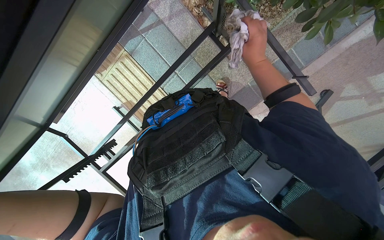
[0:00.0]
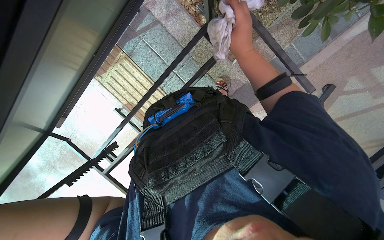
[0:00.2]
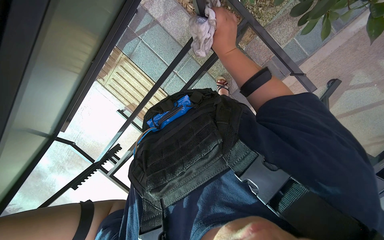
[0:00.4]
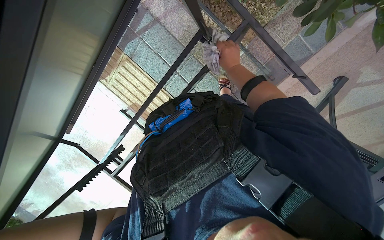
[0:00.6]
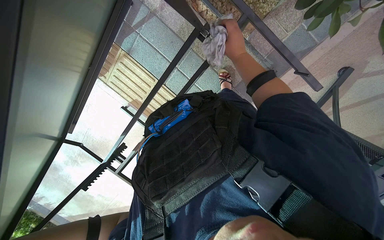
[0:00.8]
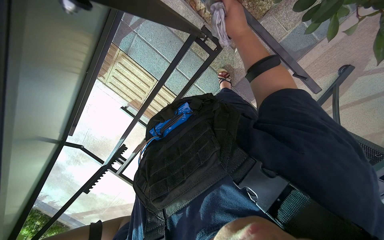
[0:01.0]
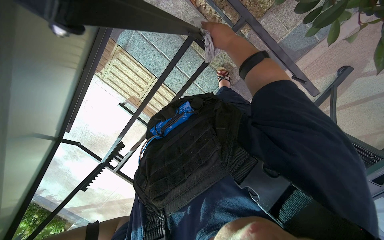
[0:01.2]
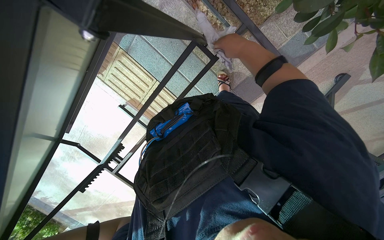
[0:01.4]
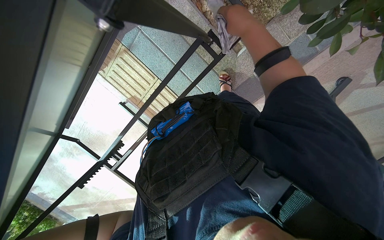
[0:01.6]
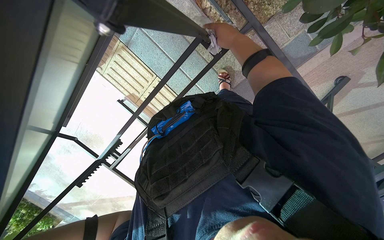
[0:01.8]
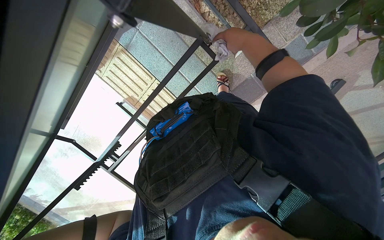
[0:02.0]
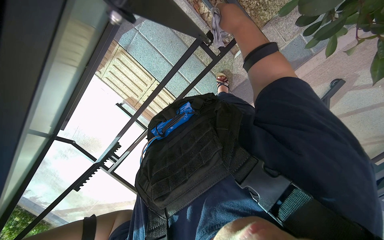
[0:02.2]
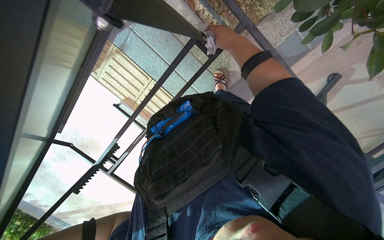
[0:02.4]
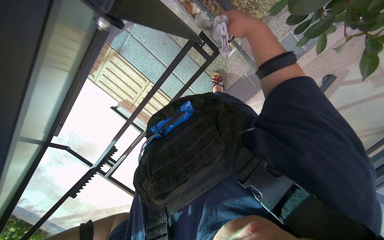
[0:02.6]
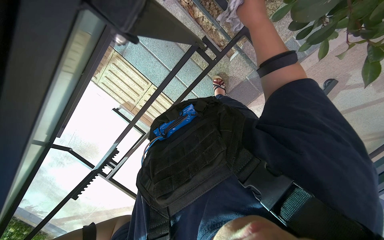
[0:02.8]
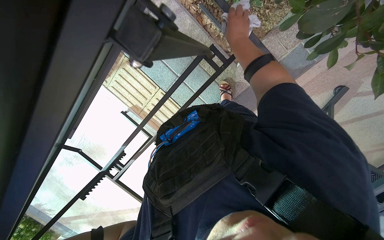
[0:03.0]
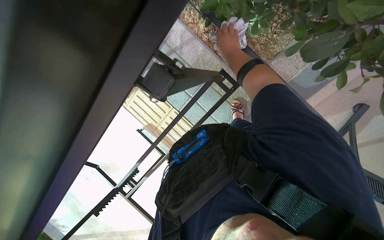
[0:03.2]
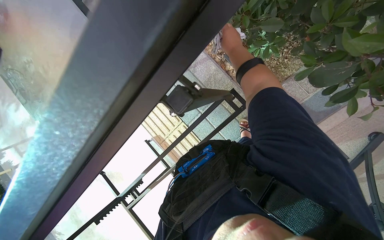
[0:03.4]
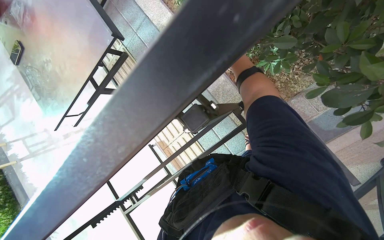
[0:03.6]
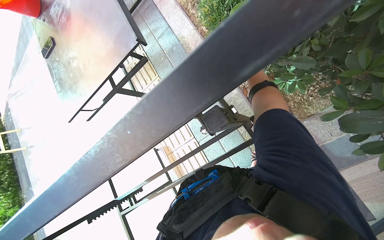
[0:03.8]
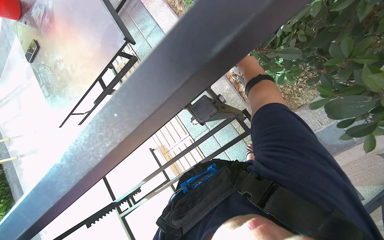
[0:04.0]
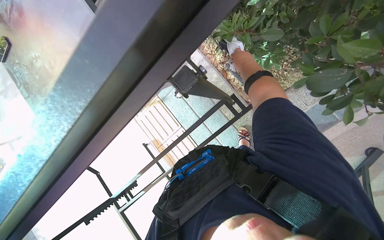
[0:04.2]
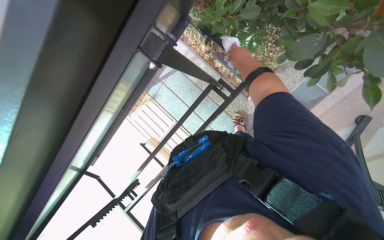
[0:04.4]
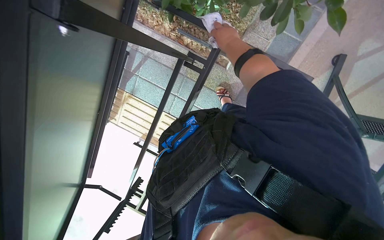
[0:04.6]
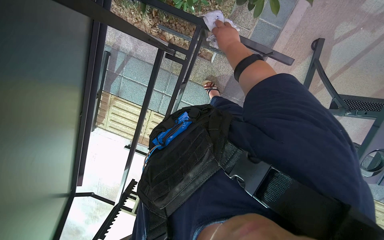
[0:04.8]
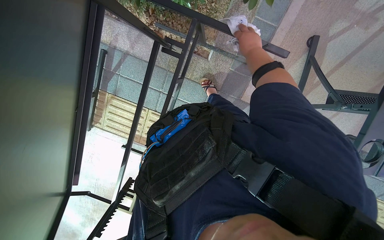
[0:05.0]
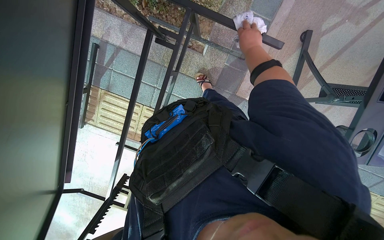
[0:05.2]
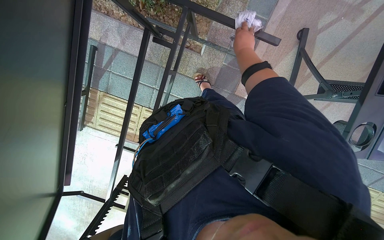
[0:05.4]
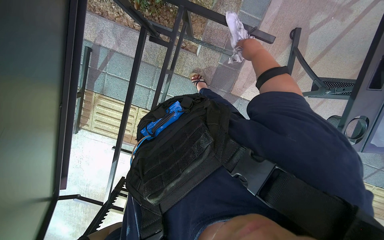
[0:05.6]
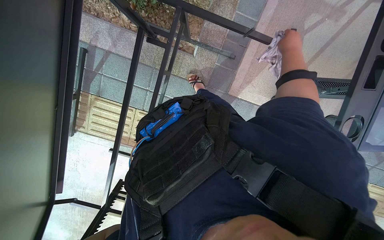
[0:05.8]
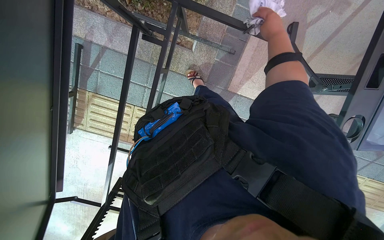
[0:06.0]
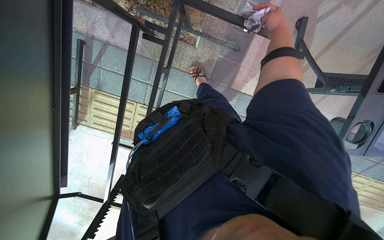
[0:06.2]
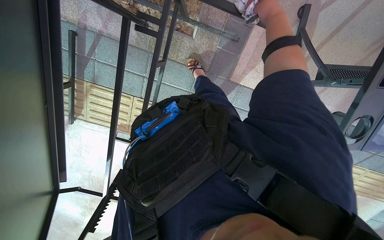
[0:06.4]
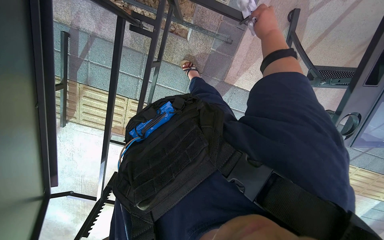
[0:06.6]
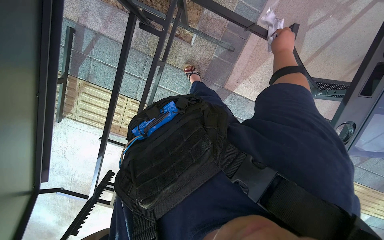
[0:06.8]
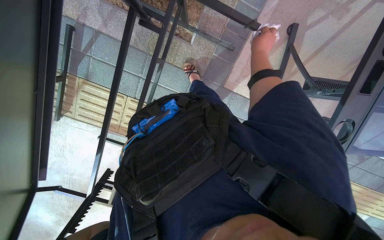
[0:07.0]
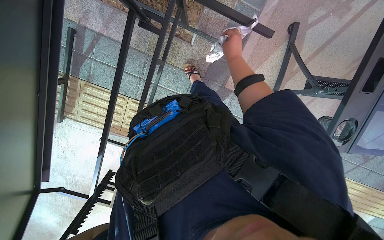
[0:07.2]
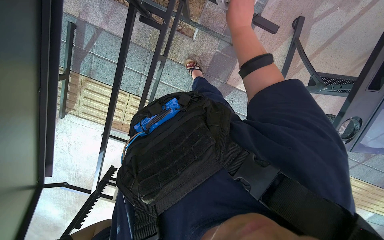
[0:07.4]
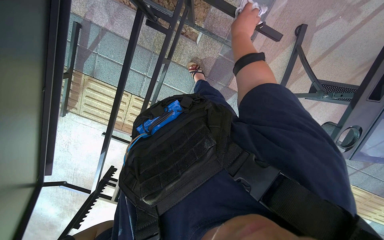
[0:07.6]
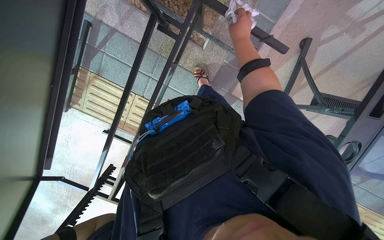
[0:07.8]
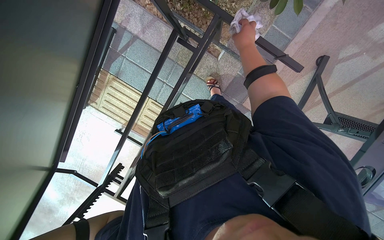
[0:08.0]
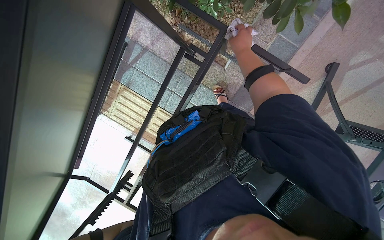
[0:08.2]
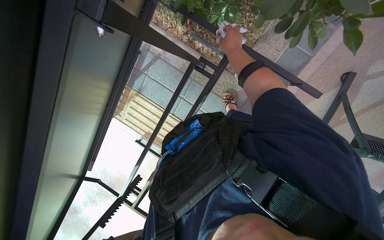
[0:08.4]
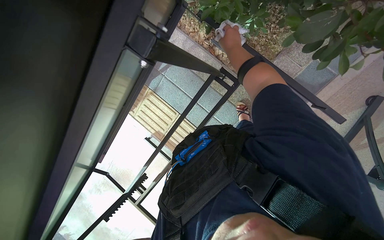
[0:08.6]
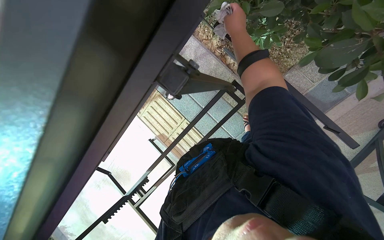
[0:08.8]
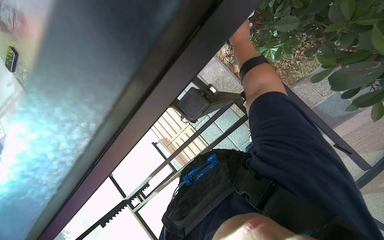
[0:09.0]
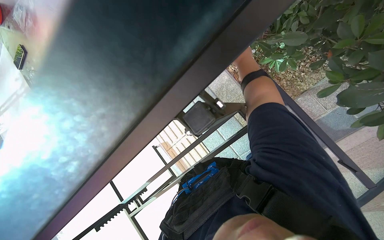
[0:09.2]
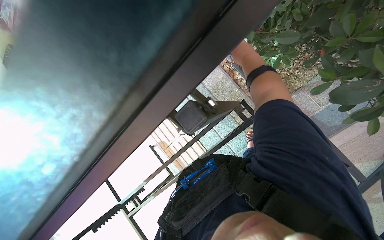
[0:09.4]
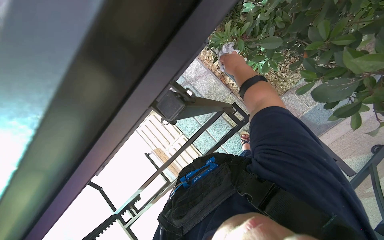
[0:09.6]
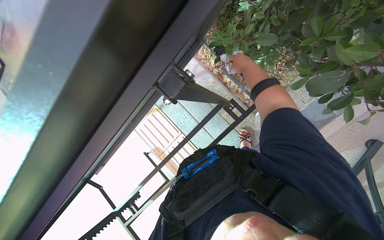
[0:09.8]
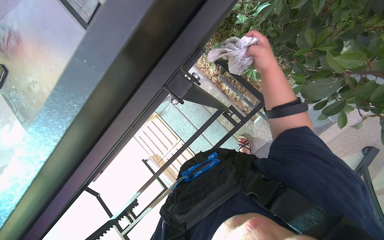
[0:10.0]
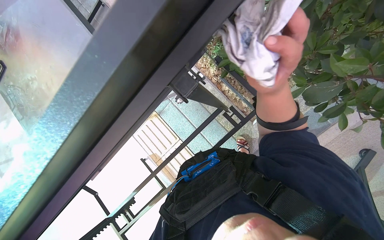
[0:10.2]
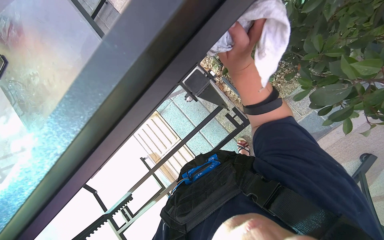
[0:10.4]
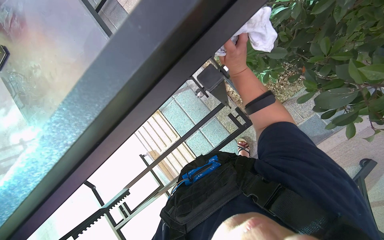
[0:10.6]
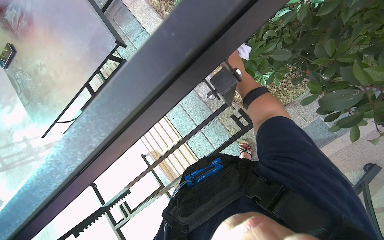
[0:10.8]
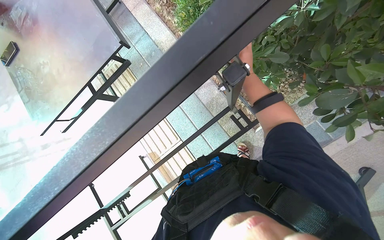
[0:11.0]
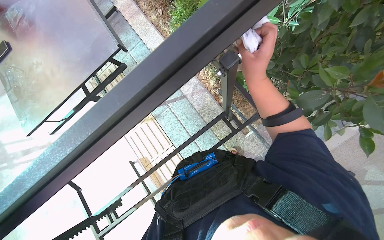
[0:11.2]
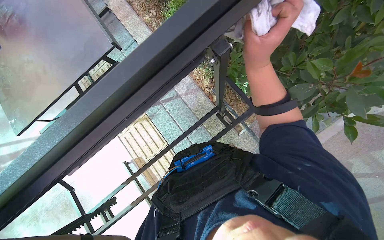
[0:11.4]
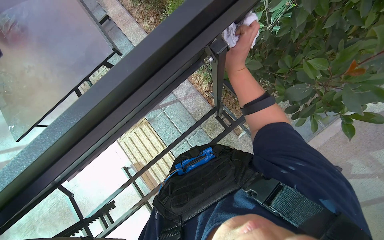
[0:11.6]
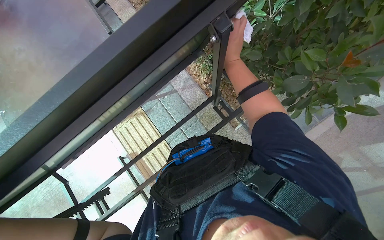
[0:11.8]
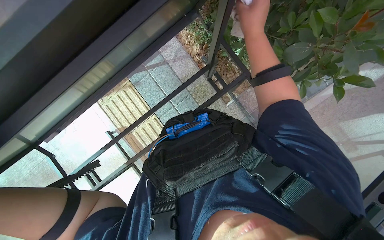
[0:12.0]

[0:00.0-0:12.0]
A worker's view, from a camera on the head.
Job: wiping surfaces.
The whole recording: Wiping underside and frame of table. The worker wipes the underside and frame of the table with a cloth.
0:03.0 to 0:04.4: The view tips upward by some 15 degrees.
0:04.4 to 0:06.0: The wearer's head swings some 30 degrees to the right. The right hand travels to the right by some 35 cm.
0:06.0 to 0:07.6: The right hand travels to the left by about 15 cm.
0:07.6 to 0:09.0: The wearer looks approximately 30 degrees further to the left.
0:09.0 to 0:10.4: The right hand is displaced down the picture by some 10 cm, and goes nearer to the camera and returns, about 20 cm each way.
0:10.4 to 0:12.0: The right hand moves nearer and farther over some 30 cm, changing direction 2 times.

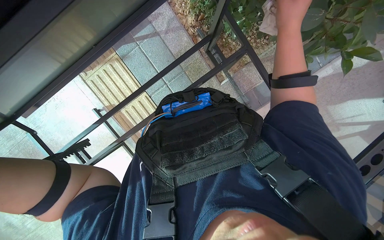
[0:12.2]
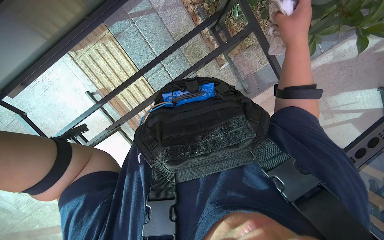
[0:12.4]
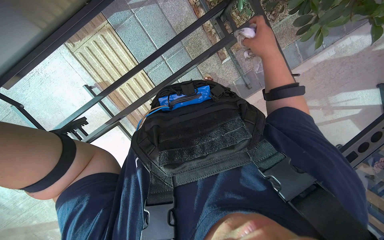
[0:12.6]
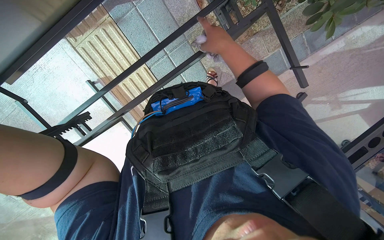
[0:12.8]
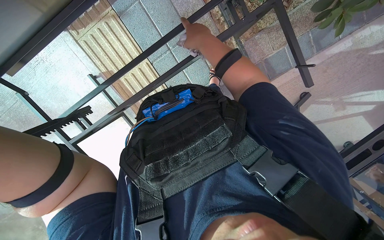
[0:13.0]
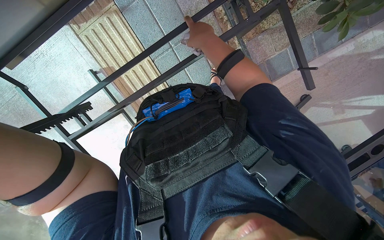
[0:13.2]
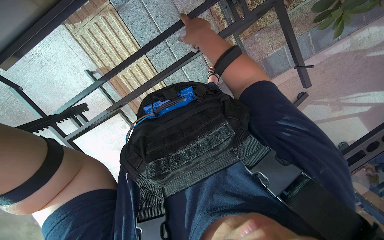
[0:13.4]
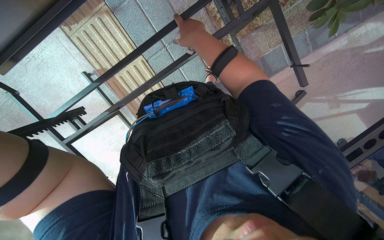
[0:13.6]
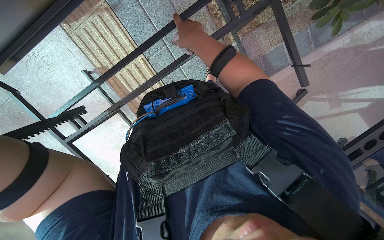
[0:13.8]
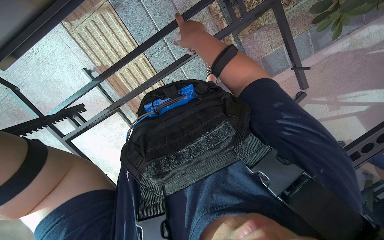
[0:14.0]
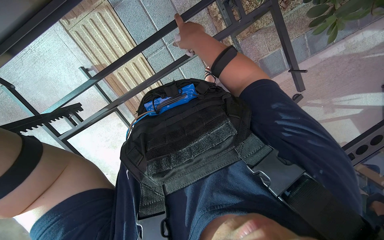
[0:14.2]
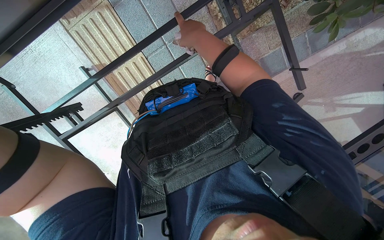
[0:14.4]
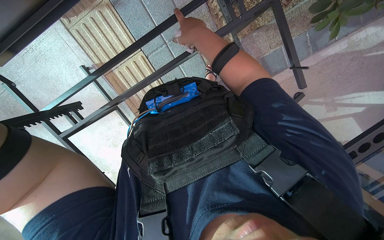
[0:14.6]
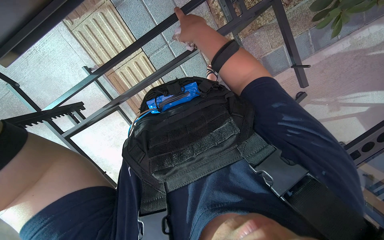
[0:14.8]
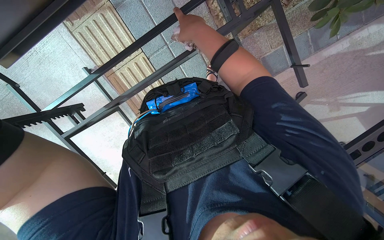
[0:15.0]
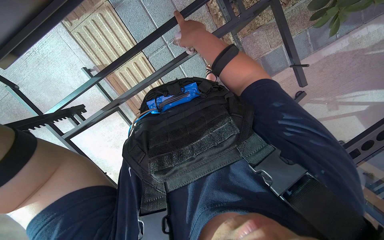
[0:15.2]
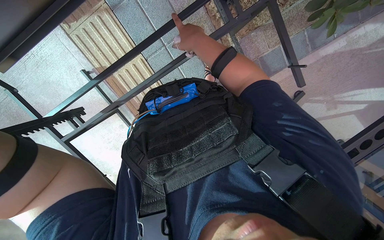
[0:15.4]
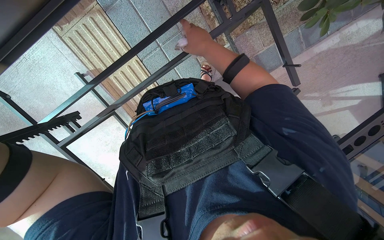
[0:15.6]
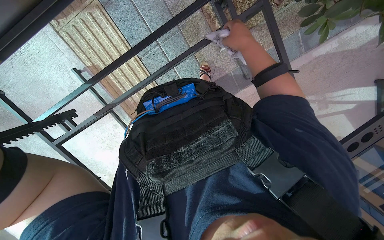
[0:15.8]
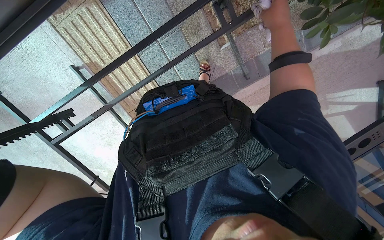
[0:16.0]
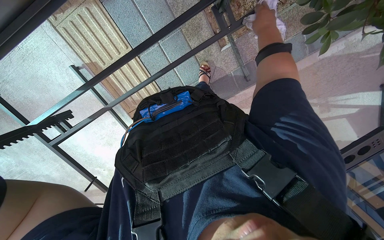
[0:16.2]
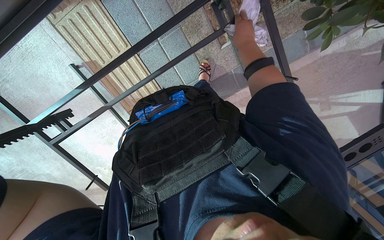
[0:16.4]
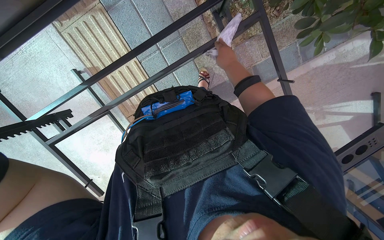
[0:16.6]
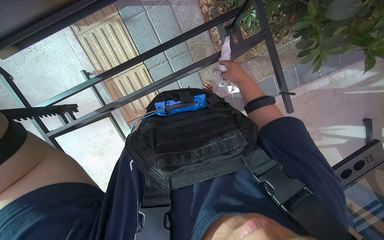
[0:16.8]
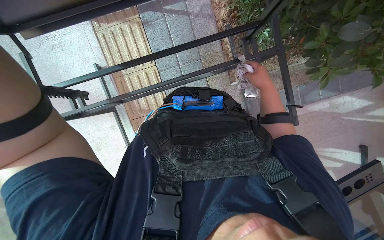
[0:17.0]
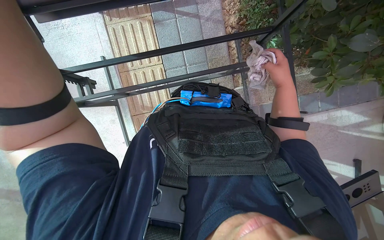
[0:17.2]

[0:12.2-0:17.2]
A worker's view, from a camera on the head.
Job: wiping surfaces.
The whole recording: Wiping underside and frame of table. The worker wipes the underside and frame of the table with a cloth.
0:12.2 to 0:13.8: The view tips downward by about 15 degrees. The right hand goes approximately 30 cm to the left and farther from the camera.
0:15.6 to 0:17.2: The right hand travels to the right by approximately 10 cm.

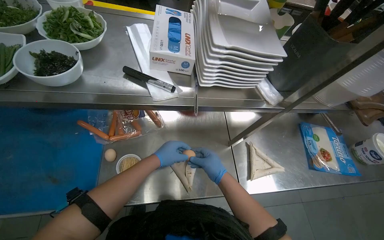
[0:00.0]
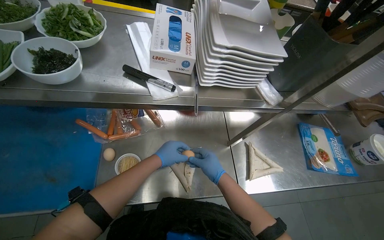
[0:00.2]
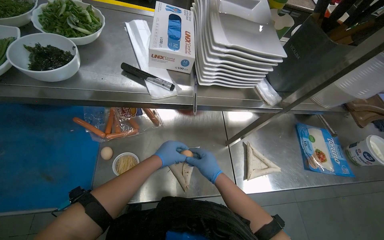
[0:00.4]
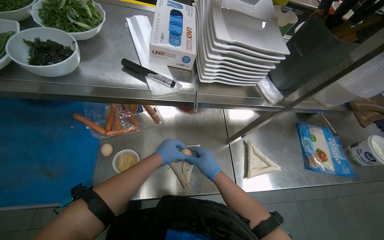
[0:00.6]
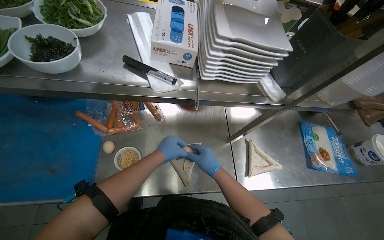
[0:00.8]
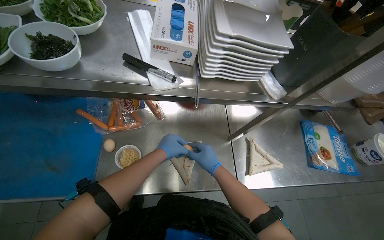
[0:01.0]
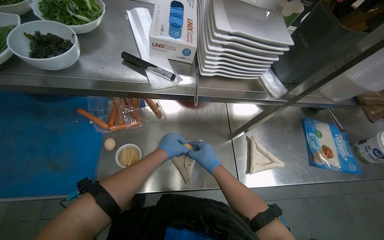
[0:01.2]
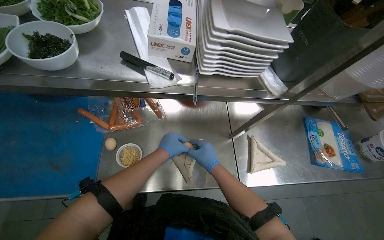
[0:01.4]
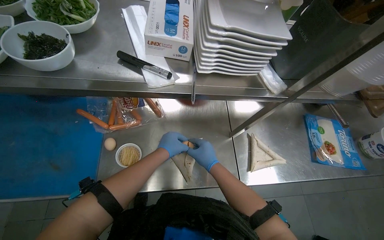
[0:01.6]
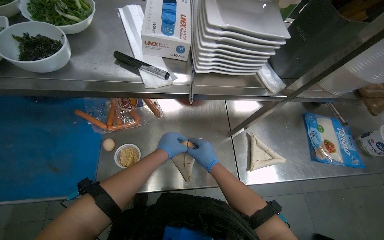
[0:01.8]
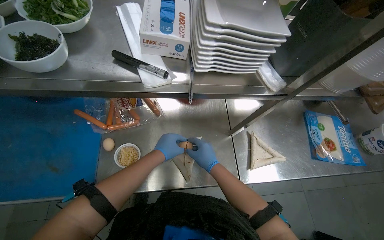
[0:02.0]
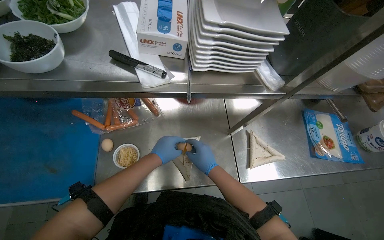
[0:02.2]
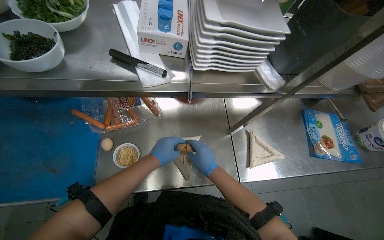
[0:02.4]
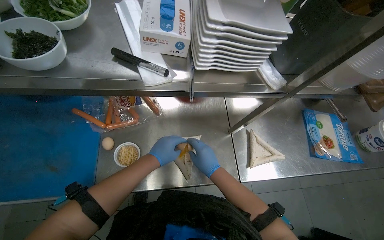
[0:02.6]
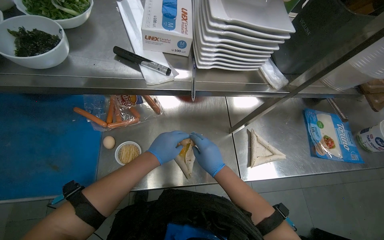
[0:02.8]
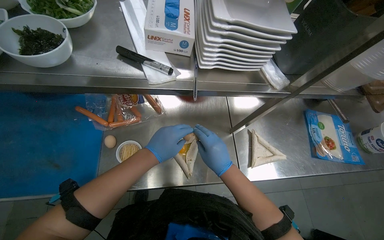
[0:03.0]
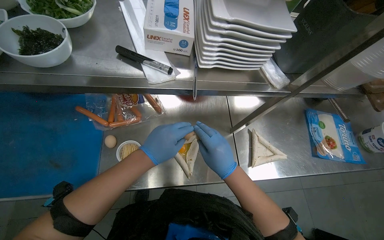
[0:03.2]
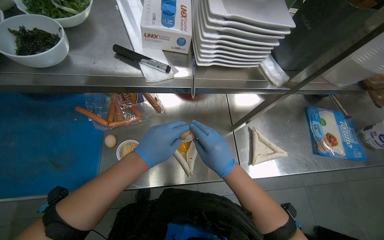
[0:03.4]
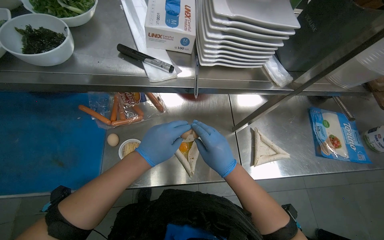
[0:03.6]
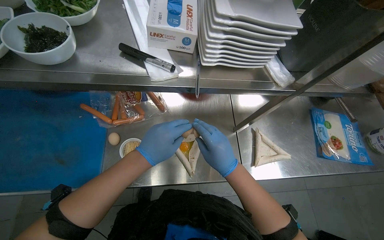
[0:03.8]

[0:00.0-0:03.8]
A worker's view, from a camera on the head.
Job: preparing food.
The whole recording: Cracking eggs into tortillas. The worker cracks eggs and places them into folded tortillas.
0:01.2 to 0:02.6: The hands make small movements and keep their place.
0:02.6 to 0:03.8: The left hand moves nearer to the camera, some 10 cm.
